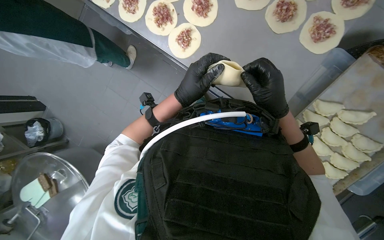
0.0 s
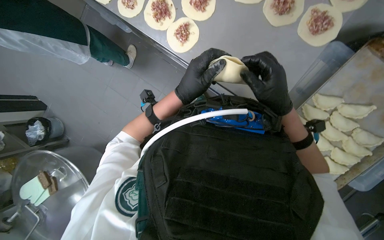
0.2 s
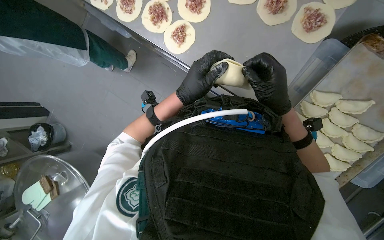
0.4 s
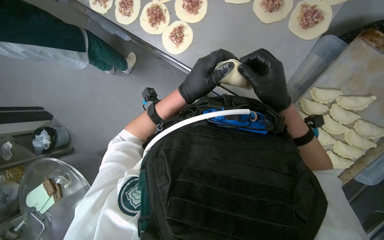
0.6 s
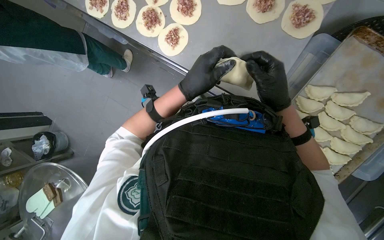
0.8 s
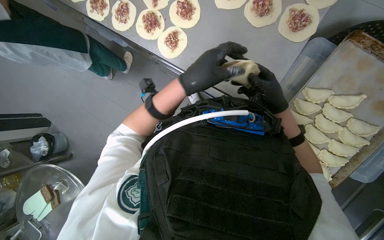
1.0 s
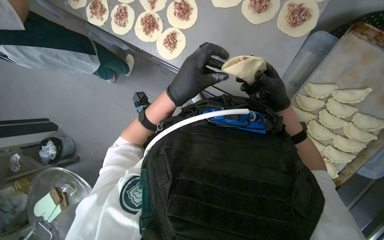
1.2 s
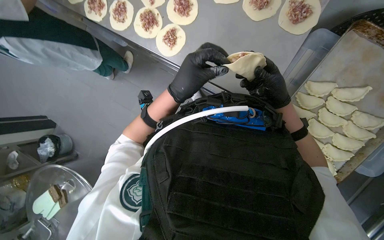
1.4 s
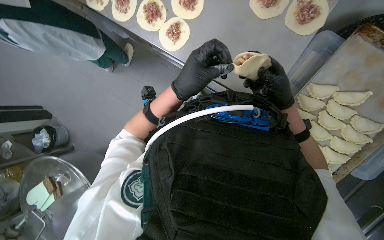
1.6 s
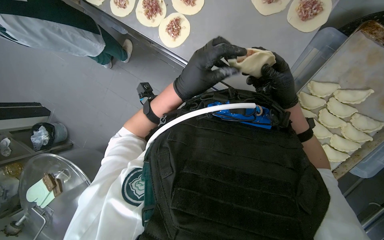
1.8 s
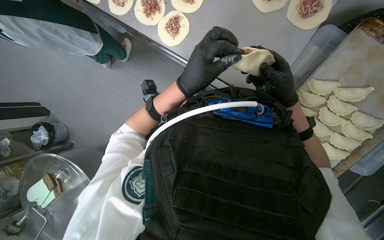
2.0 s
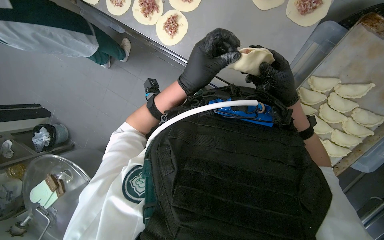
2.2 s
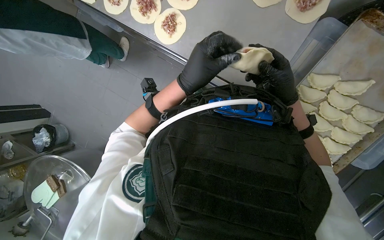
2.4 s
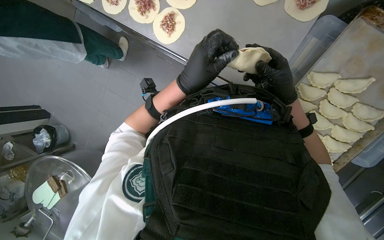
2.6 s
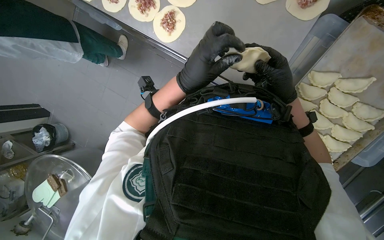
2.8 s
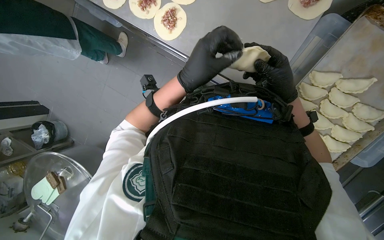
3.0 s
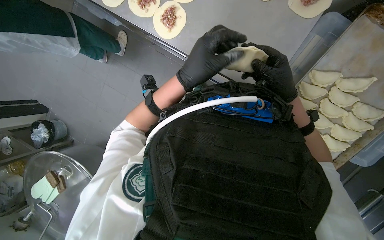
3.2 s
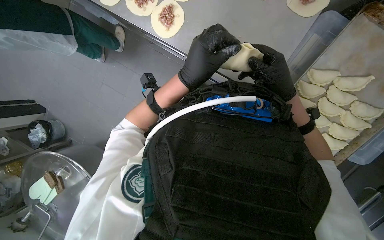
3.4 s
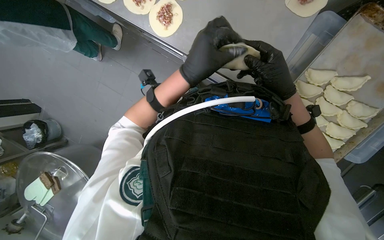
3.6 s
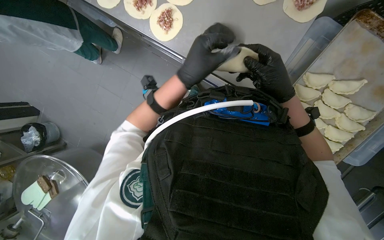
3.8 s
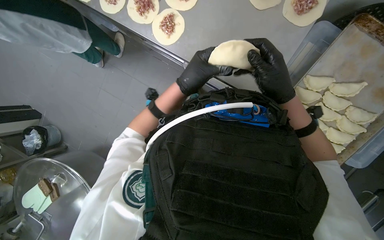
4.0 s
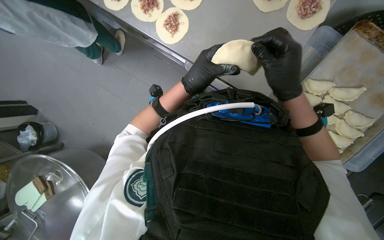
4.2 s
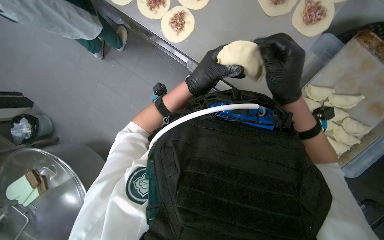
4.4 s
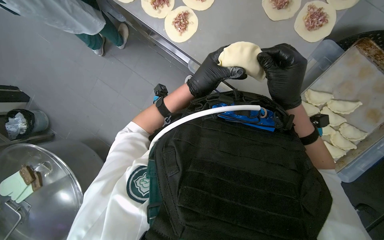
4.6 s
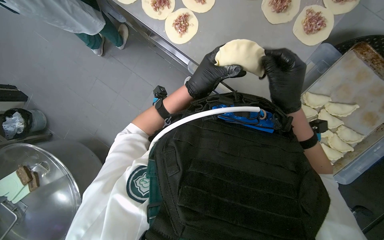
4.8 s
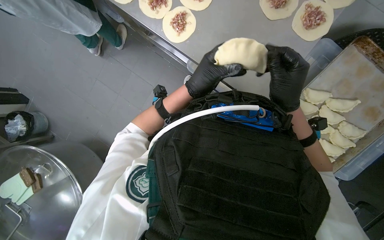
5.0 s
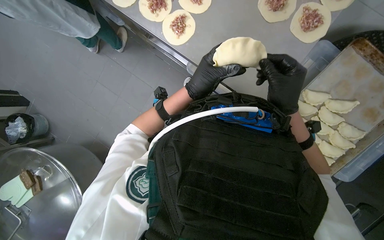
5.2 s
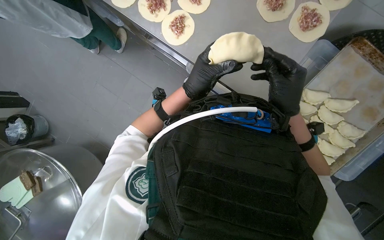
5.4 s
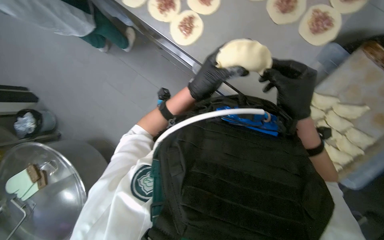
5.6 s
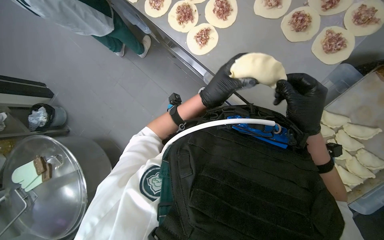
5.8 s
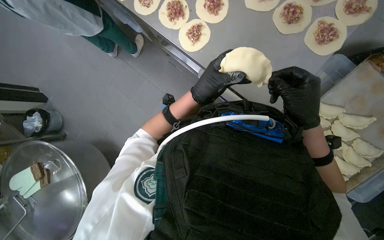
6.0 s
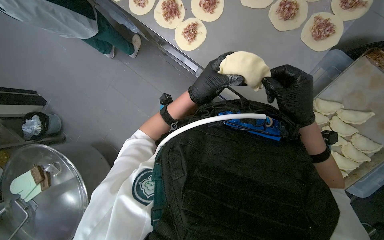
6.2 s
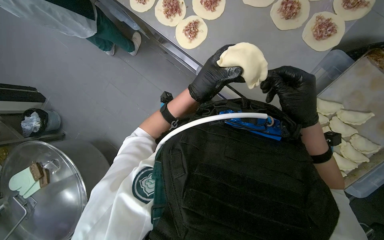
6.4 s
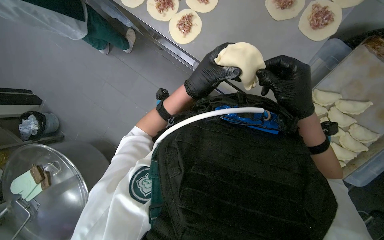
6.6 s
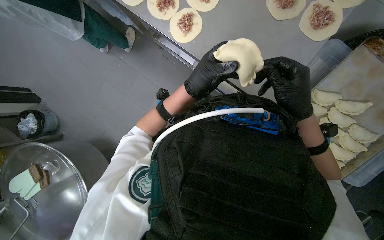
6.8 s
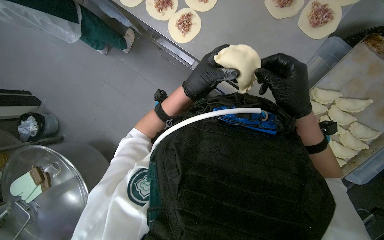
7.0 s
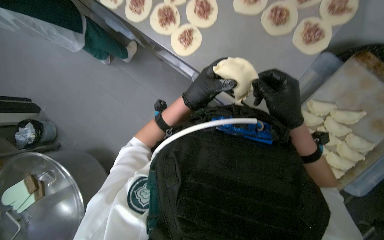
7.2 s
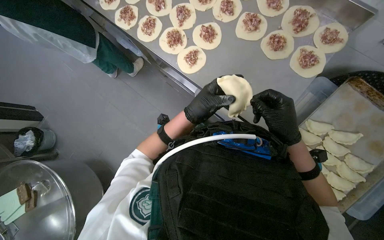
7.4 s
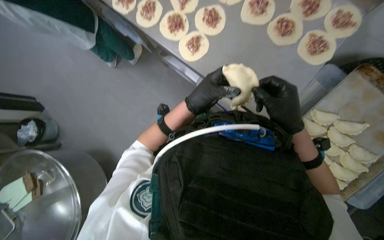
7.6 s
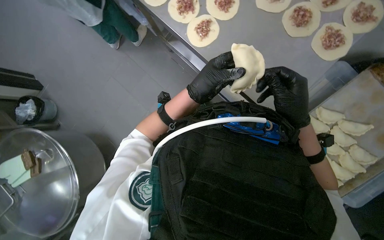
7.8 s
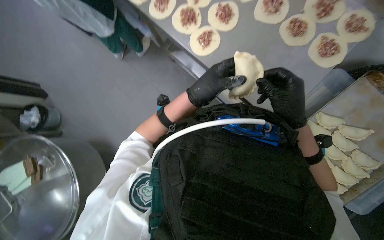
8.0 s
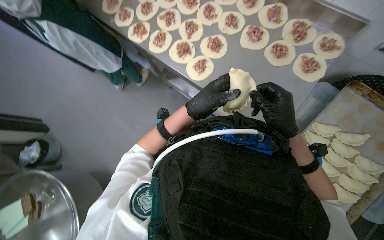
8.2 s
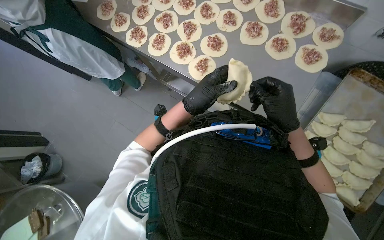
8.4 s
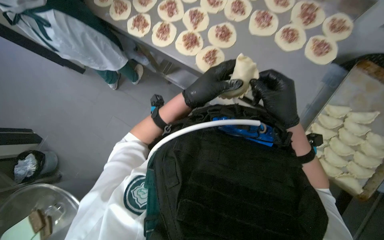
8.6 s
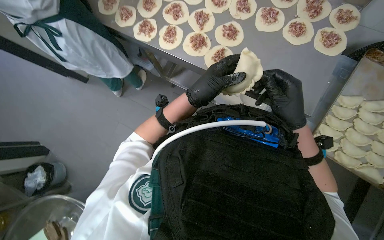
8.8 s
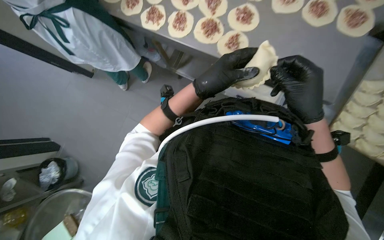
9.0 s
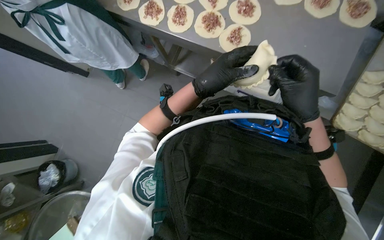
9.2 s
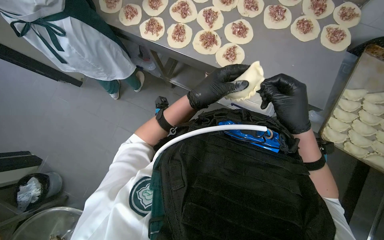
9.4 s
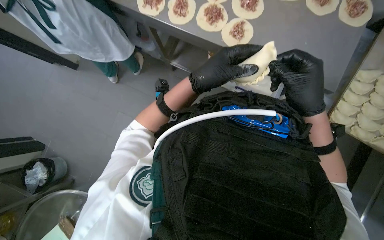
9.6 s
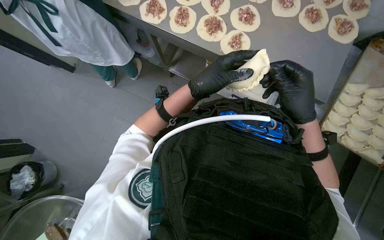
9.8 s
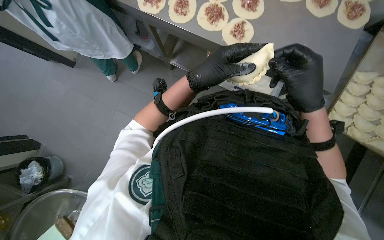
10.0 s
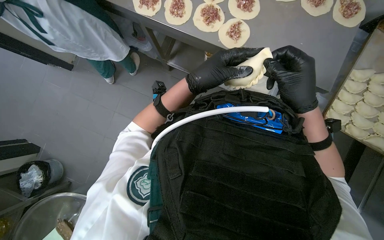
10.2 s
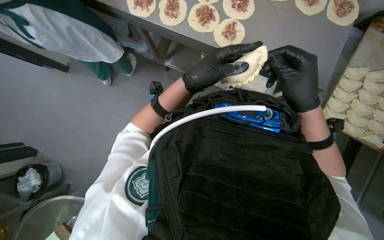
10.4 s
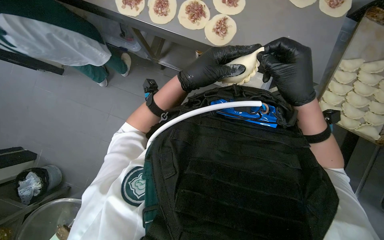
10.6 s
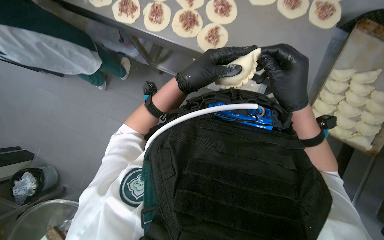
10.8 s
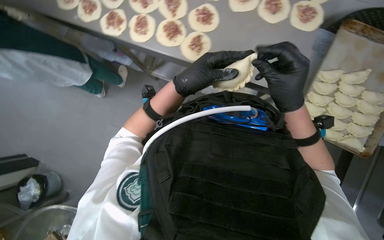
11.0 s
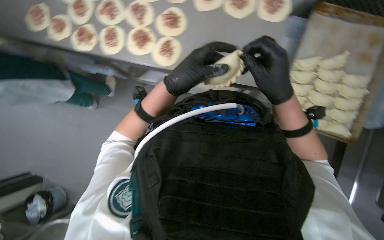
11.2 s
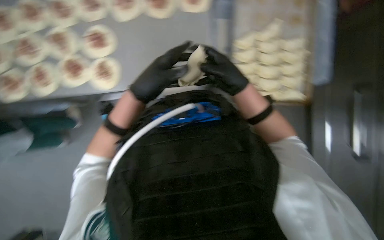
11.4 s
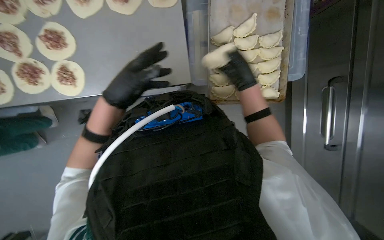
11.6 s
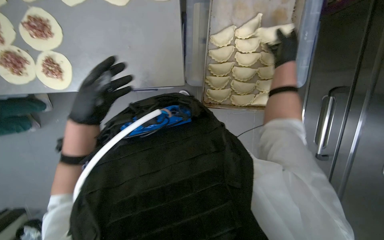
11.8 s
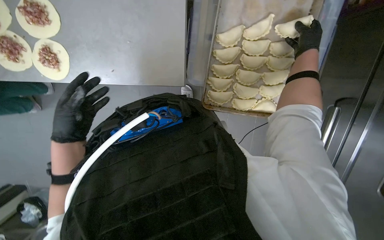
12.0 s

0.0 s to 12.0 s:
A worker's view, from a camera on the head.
Job: preparing food.
The whole recording: Folding meat-filled dough into dumplings. The worker folds dough circles filled with meat into dumplings and places them on a tray.
1.6 to 3.0 s: The hands stay close to where they were, moving slightly.
3.0 to 4.4 s: The right hand travels nearer to the camera by approximately 10 cm.
4.4 to 7.6 s: The hands stay close to where they were, moving slightly.
7.6 to 10.4 s: The hands stay close to where they were, moving slightly.
10.4 to 12.0 s: The head rotates about 30 degrees to the right.

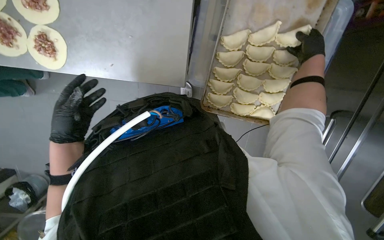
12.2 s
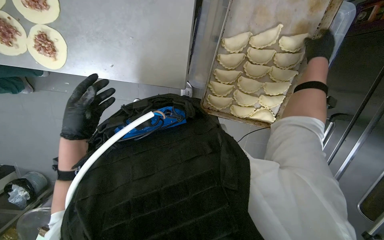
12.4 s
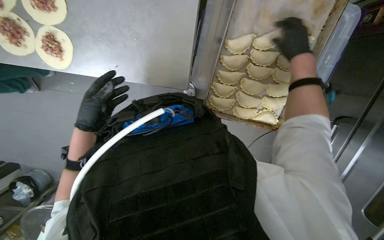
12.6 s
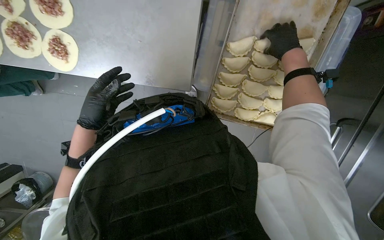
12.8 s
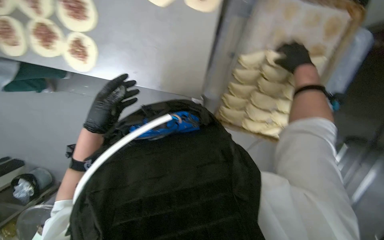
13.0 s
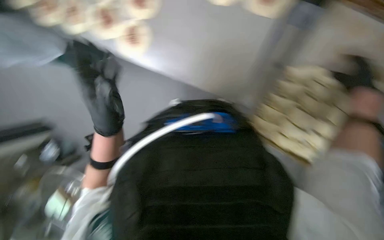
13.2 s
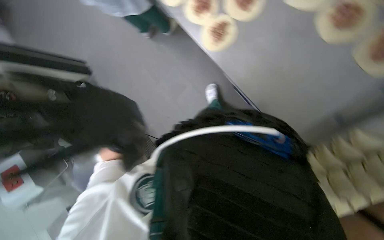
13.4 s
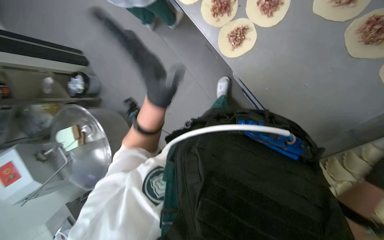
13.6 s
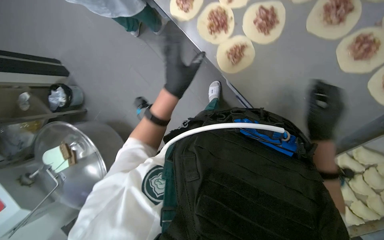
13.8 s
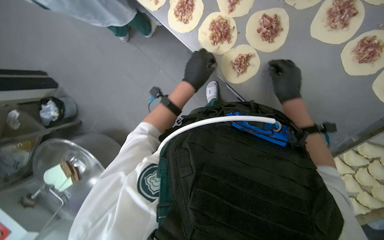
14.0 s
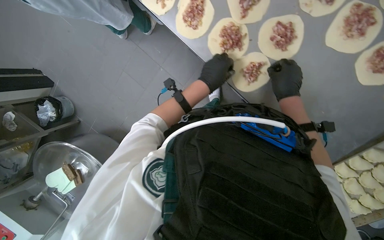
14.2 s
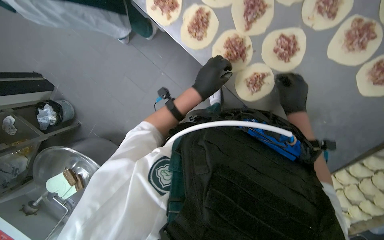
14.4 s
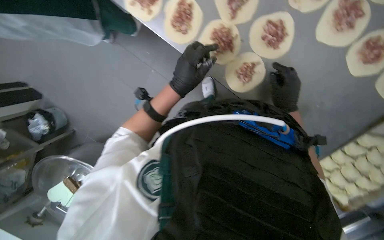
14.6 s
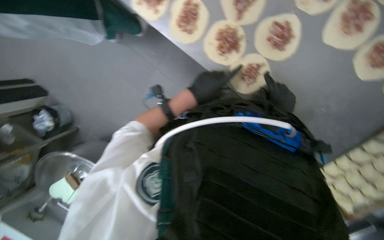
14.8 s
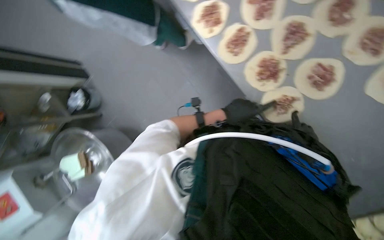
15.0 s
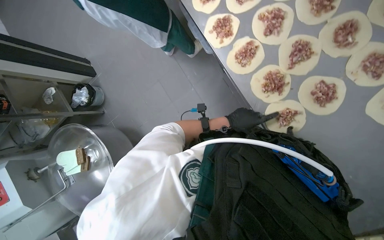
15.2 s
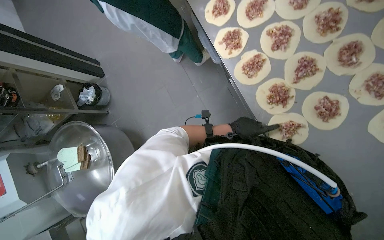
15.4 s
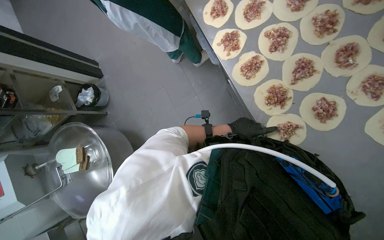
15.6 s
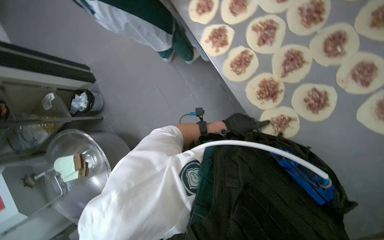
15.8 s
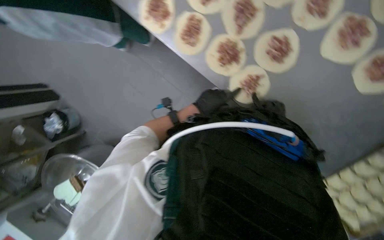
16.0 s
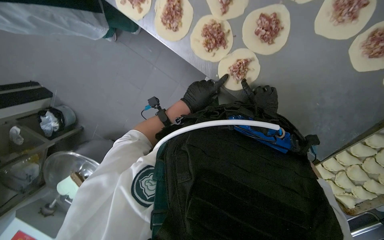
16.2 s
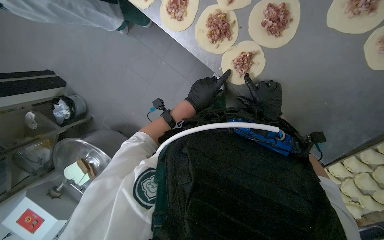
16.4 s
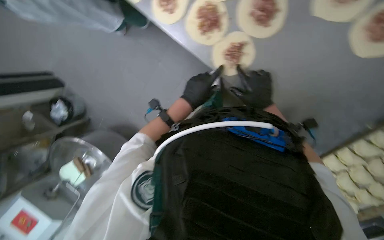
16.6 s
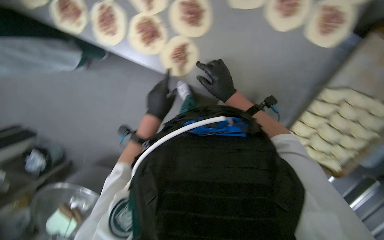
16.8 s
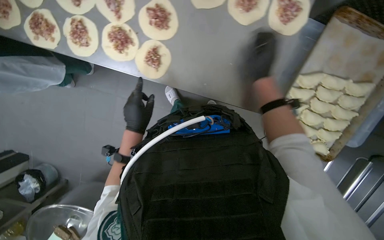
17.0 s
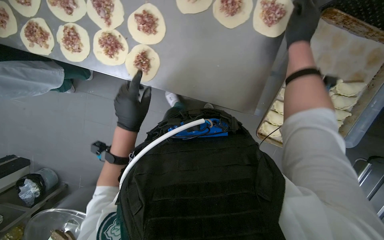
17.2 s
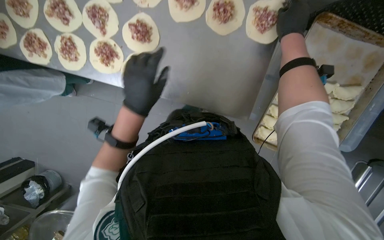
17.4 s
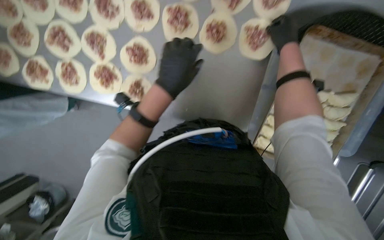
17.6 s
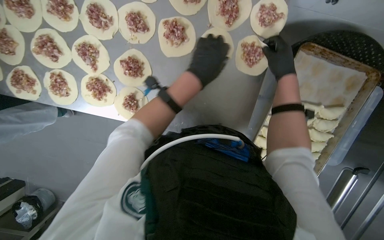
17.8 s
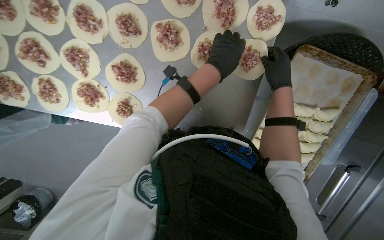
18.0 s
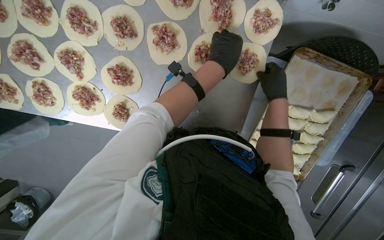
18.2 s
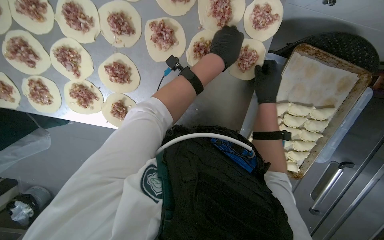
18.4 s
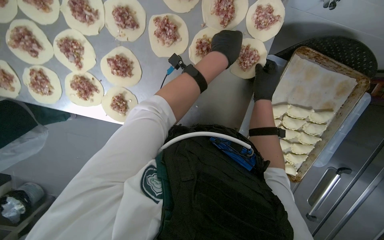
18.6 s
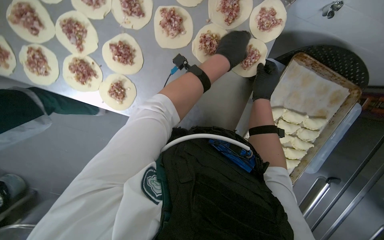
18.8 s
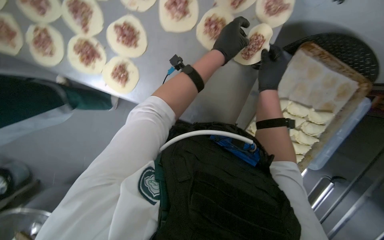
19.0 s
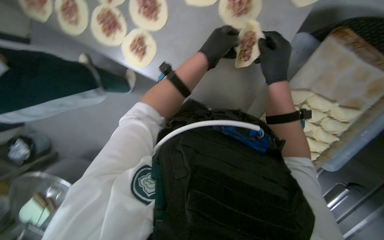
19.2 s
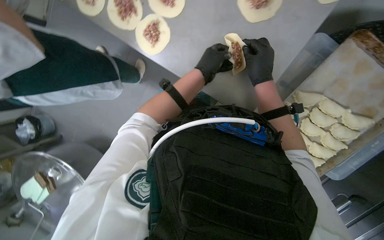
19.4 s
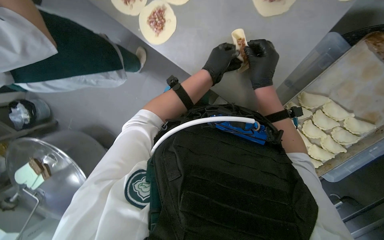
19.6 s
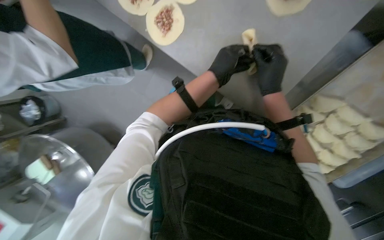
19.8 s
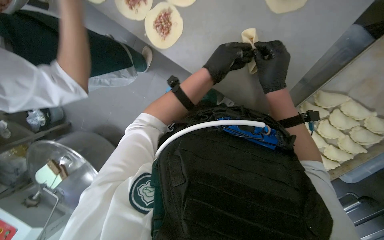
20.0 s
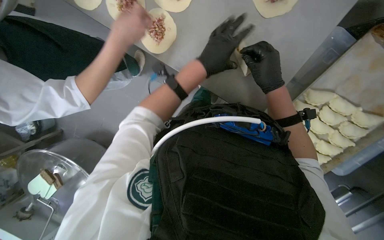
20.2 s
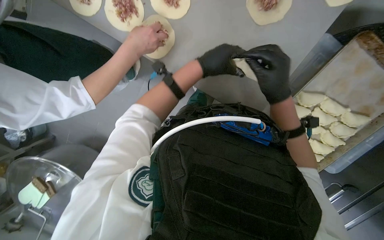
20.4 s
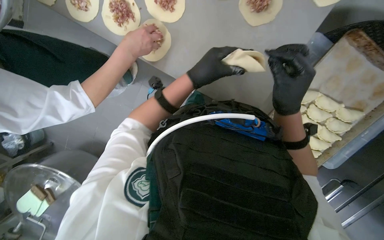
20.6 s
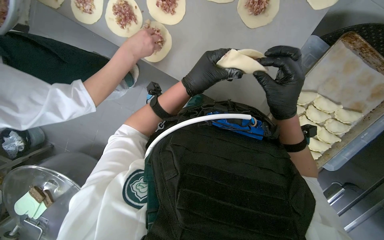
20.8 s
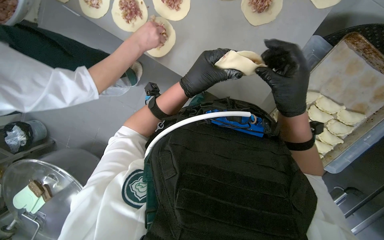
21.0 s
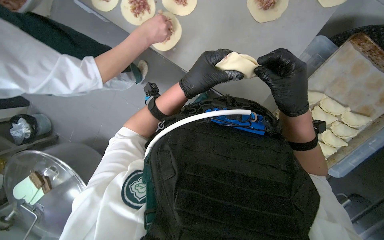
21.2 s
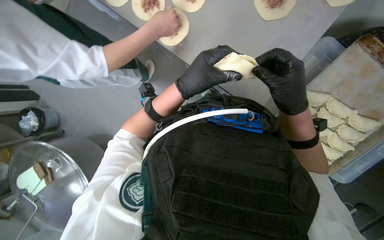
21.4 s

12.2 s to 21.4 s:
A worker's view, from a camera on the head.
Job: preparing food.
The whole recording: Folding meat-filled dough into dumplings. The worker folds dough circles filled with meat into dumplings and places them on a tray.
12.2 to 13.8 s: Everything in view rotates some 35 degrees clockwise.
15.2 to 16.8 s: The scene rotates counterclockwise by about 35 degrees.
16.8 to 18.4 s: The right hand moves to the right, some 35 cm, while the left hand travels to the right and up the picture by some 50 cm.
18.4 to 19.8 s: Everything in view rotates roughly 25 degrees clockwise. The left hand goes some 10 cm farther from the camera.
19.8 to 21.4 s: Both hands move nearer to the camera, about 15 cm.
